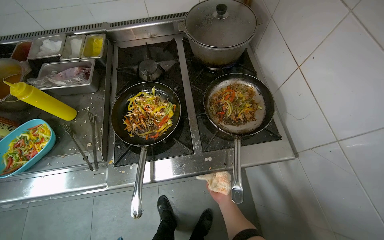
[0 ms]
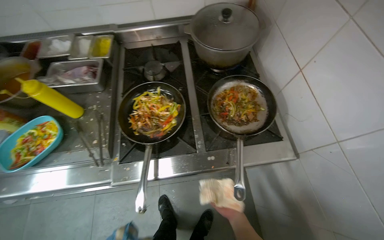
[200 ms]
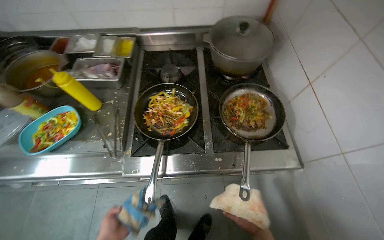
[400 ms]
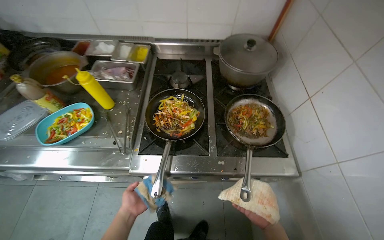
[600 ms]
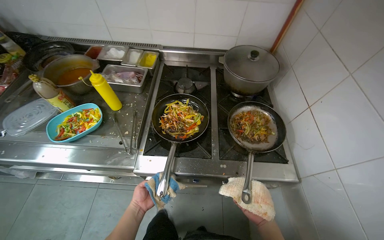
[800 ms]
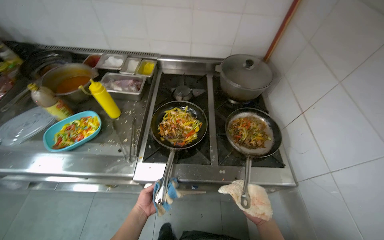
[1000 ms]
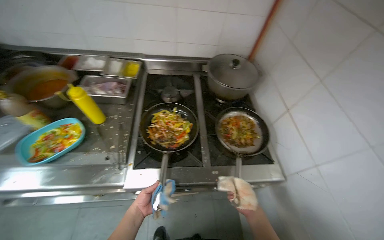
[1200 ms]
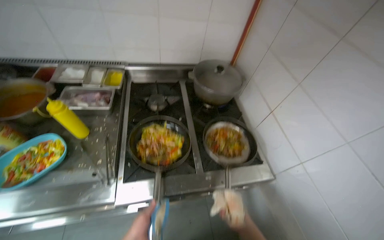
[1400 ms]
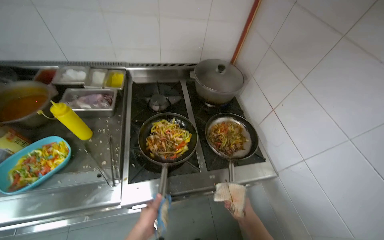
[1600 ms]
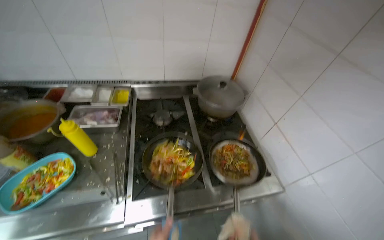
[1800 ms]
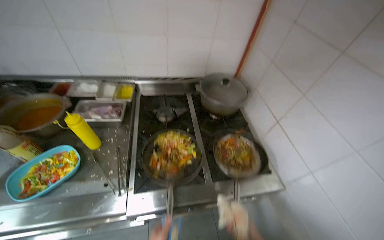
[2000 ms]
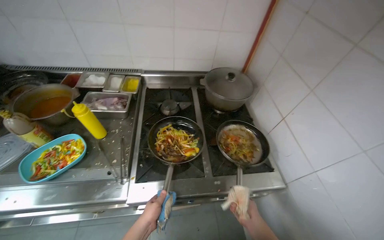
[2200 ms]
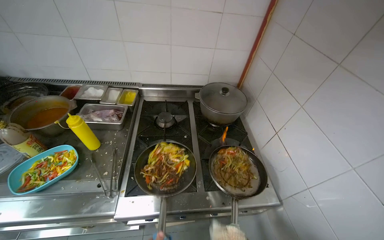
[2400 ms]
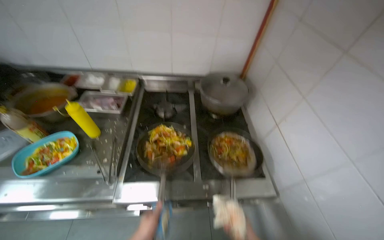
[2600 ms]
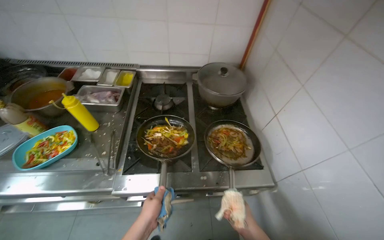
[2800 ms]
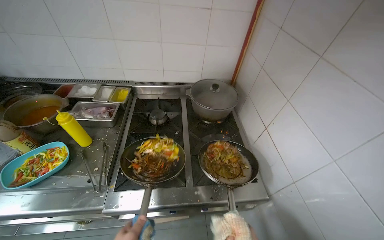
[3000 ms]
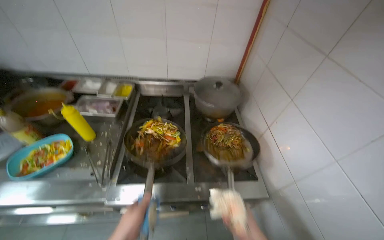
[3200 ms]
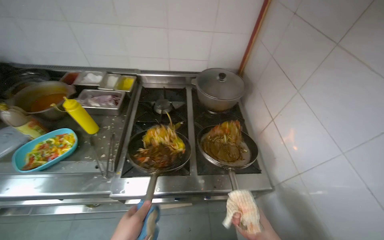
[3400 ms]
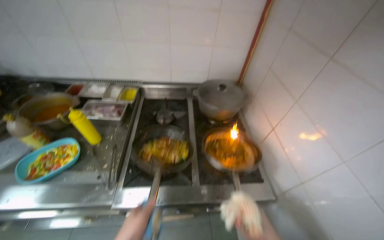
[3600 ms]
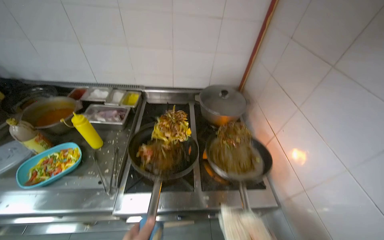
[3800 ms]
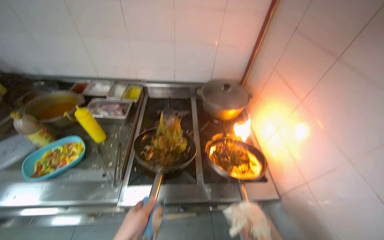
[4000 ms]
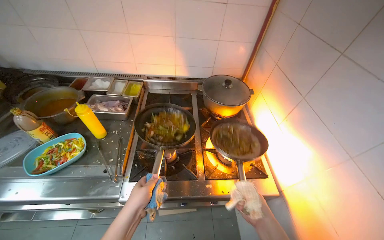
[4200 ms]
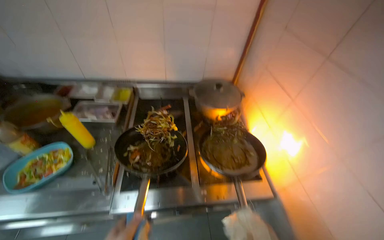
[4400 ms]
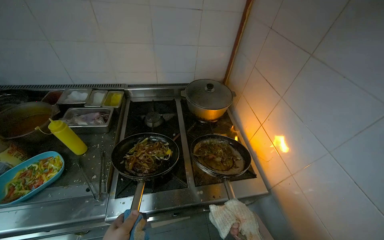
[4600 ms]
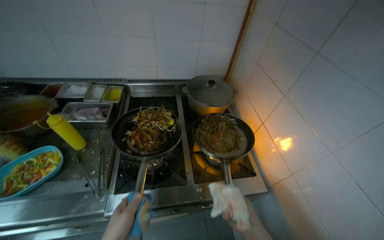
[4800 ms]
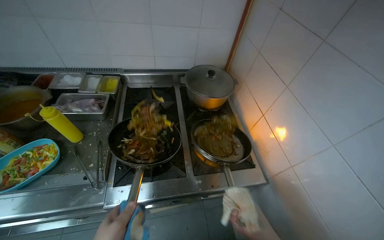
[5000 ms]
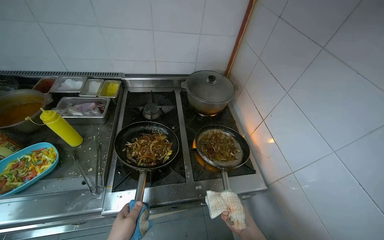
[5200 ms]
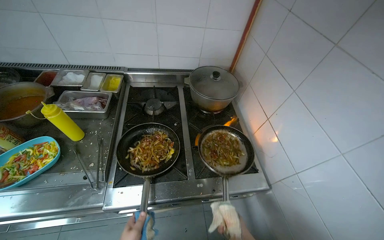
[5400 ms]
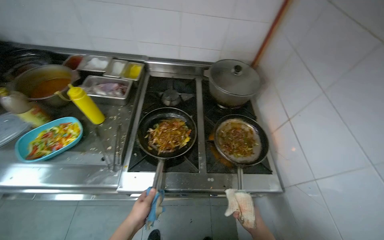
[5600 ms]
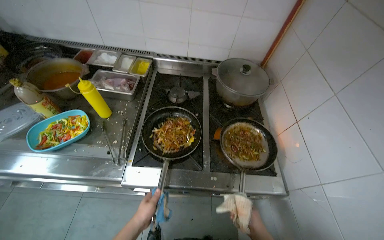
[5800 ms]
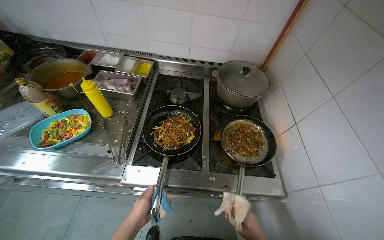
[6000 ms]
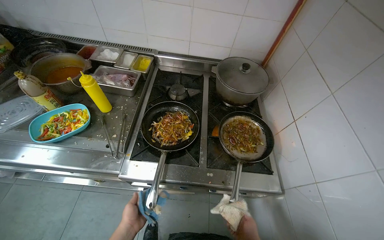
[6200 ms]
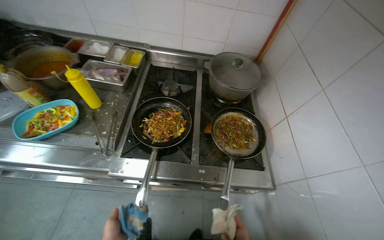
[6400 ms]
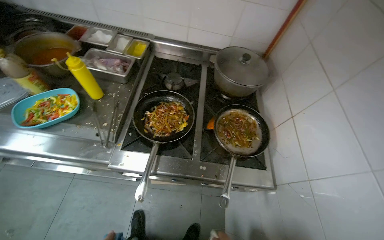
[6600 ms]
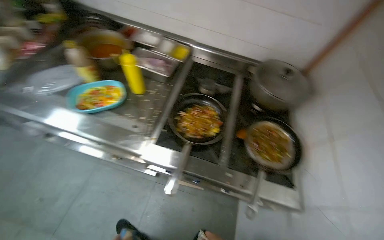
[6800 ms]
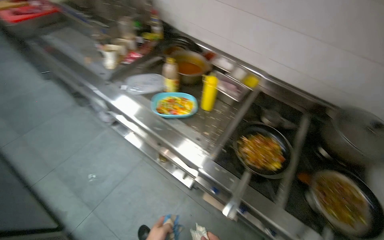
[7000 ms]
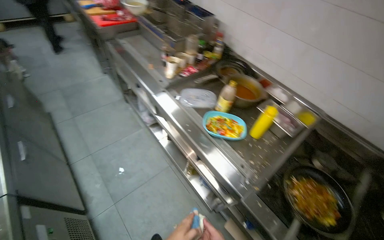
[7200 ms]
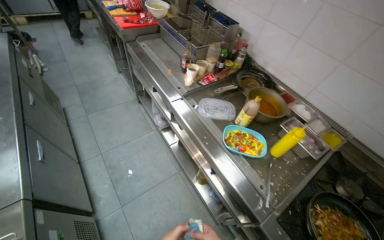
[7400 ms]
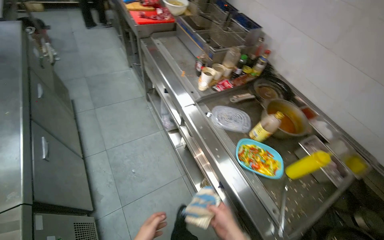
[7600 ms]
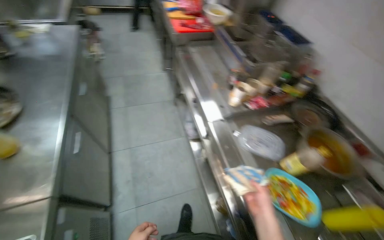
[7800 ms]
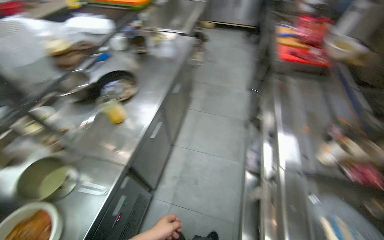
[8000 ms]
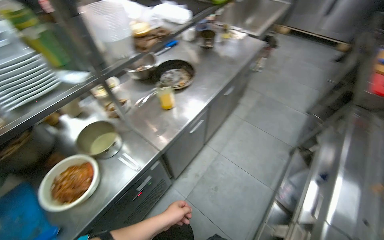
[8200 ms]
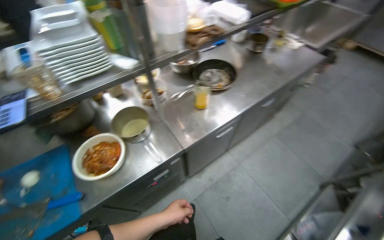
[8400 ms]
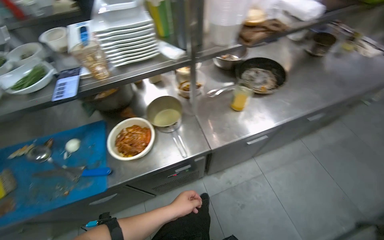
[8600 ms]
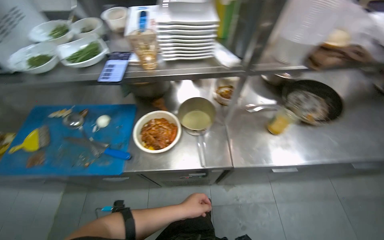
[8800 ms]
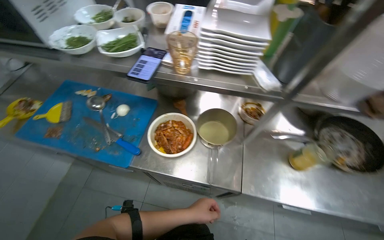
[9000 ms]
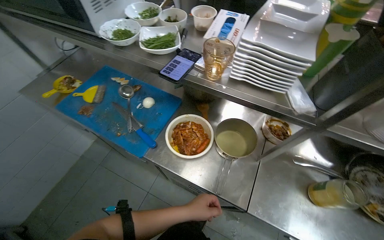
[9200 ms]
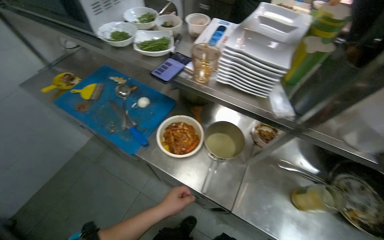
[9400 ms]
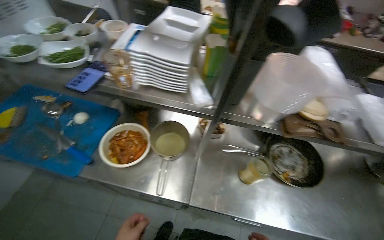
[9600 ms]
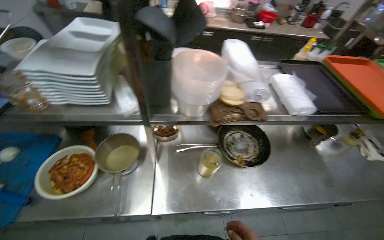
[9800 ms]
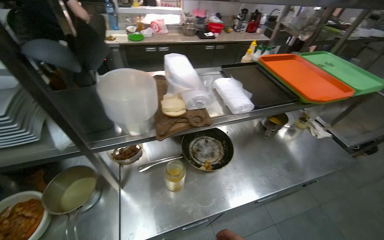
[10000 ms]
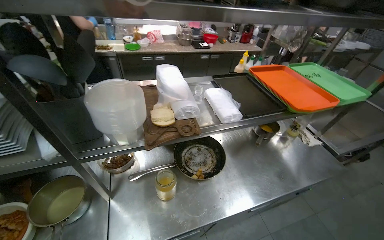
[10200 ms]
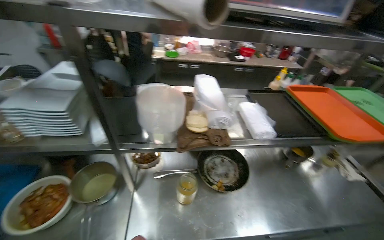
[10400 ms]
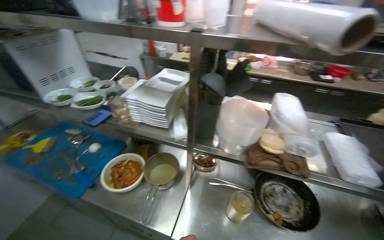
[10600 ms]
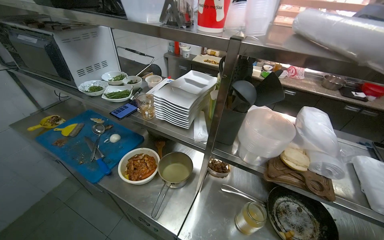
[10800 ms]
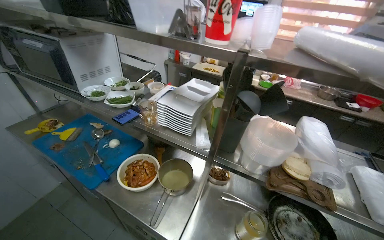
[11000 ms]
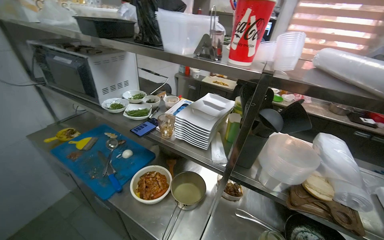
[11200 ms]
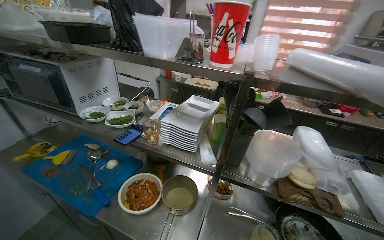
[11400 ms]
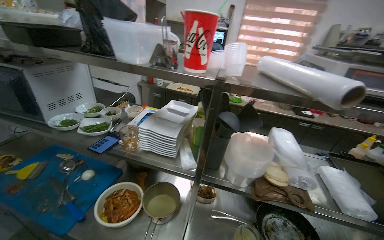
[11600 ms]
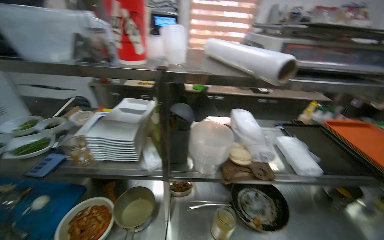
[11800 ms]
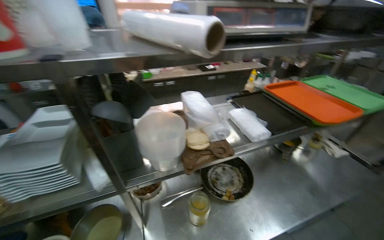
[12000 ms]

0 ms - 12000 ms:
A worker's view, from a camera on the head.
Job: cooking food.
The whole recording: Stir-frying ingredients in pans. The worker adds chopped meat, sauces, and seasoning to pans, then stir-fries the ingredients.
0 ms - 1600 ms: The right hand goes nearer and farther, some 15 cm each way, reversing 2 times.
4400 ms - 6000 ms: The head turns to the left by roughly 20 degrees.
6000 ms - 7600 ms: The wearer moves about 60 cm. The head rotates approximately 55 degrees to the left.
7600 ms - 9000 ms: The head rotates approximately 130 degrees to the left.
9000 ms - 10400 ms: The camera travels roughly 40 cm. The head turns to the right by approximately 20 degrees. The view tips upward by approximately 15 degrees.

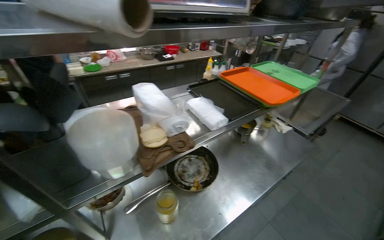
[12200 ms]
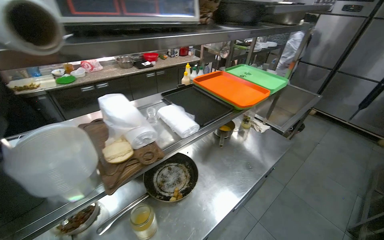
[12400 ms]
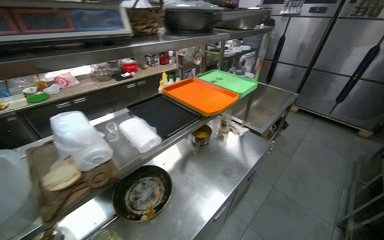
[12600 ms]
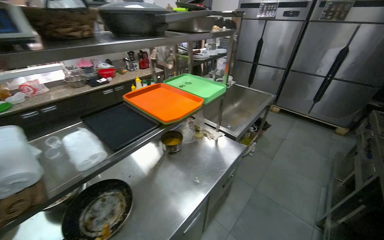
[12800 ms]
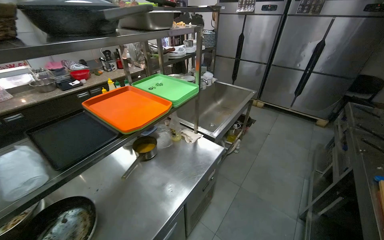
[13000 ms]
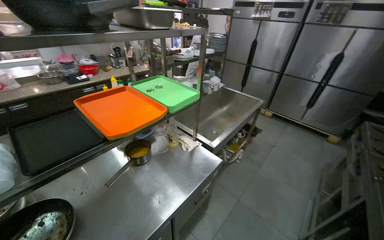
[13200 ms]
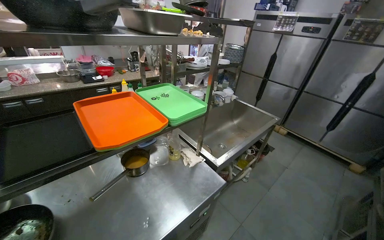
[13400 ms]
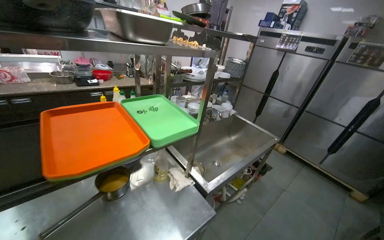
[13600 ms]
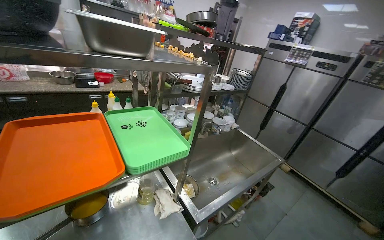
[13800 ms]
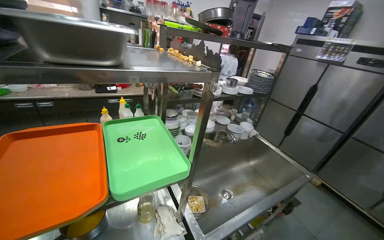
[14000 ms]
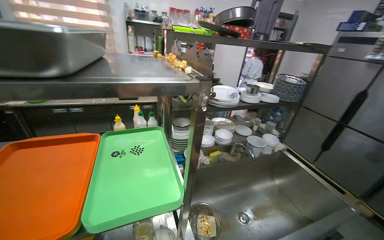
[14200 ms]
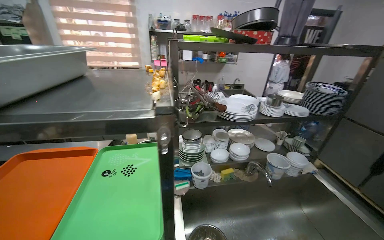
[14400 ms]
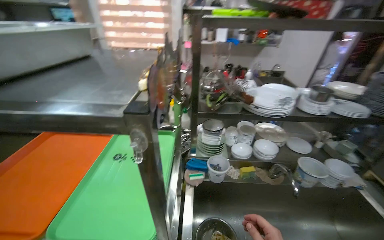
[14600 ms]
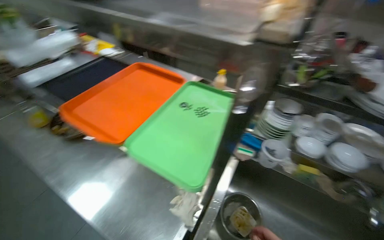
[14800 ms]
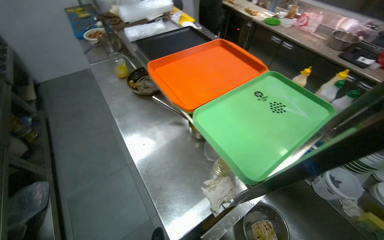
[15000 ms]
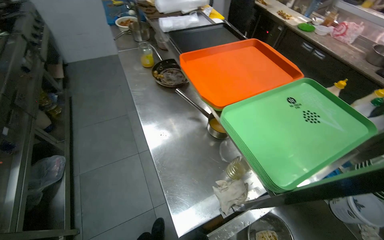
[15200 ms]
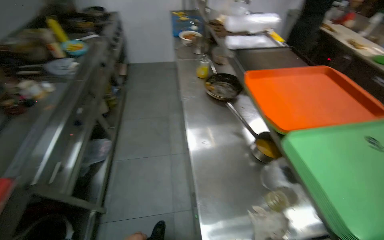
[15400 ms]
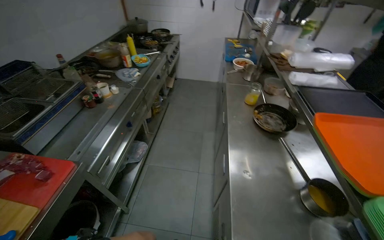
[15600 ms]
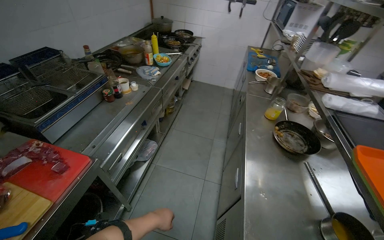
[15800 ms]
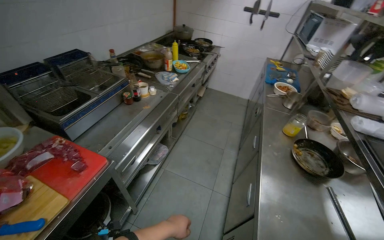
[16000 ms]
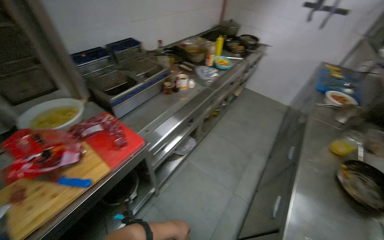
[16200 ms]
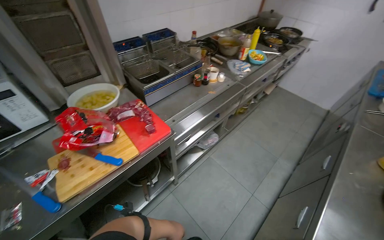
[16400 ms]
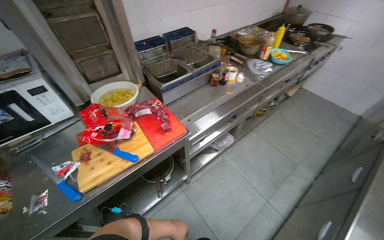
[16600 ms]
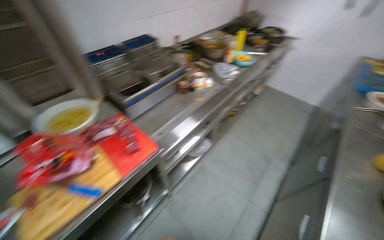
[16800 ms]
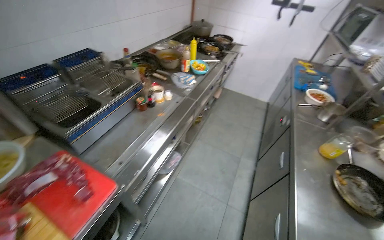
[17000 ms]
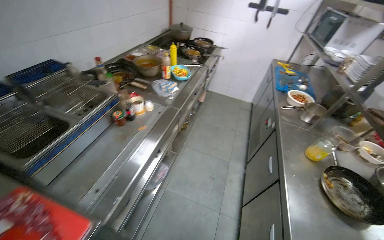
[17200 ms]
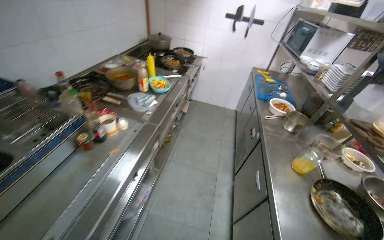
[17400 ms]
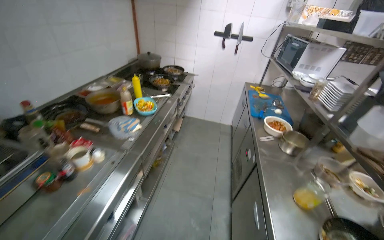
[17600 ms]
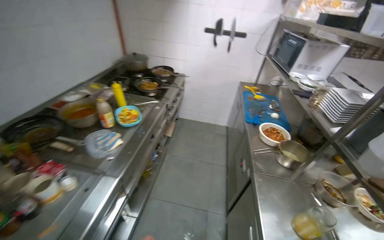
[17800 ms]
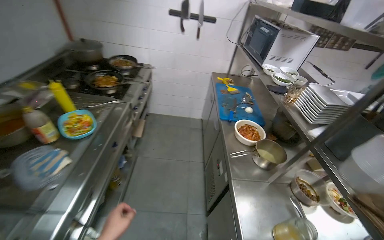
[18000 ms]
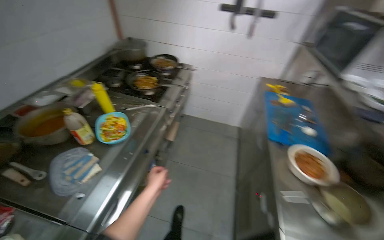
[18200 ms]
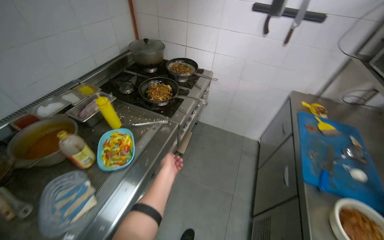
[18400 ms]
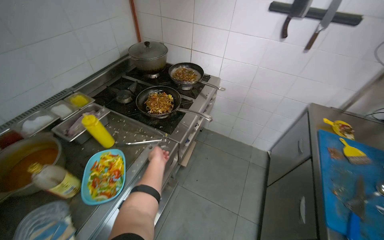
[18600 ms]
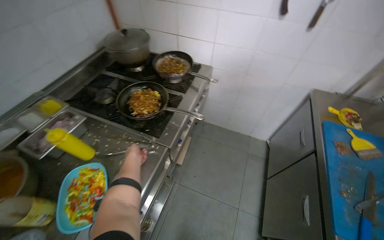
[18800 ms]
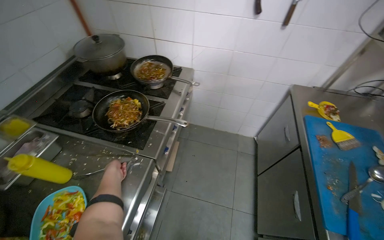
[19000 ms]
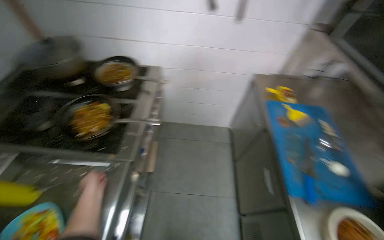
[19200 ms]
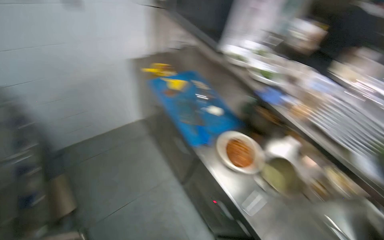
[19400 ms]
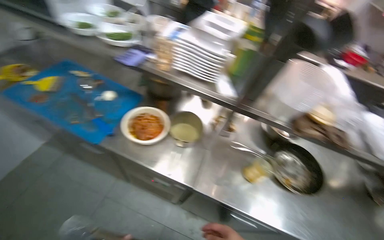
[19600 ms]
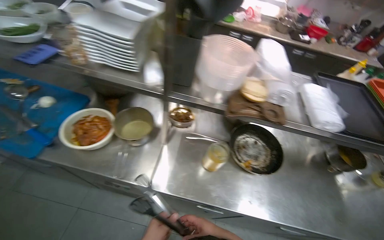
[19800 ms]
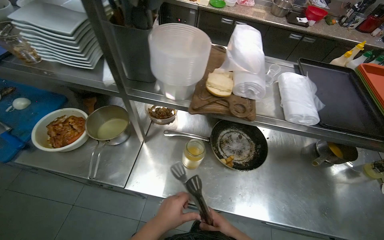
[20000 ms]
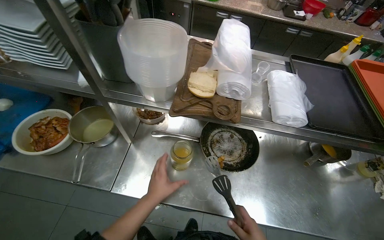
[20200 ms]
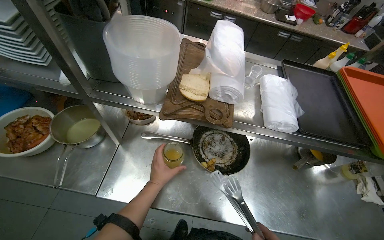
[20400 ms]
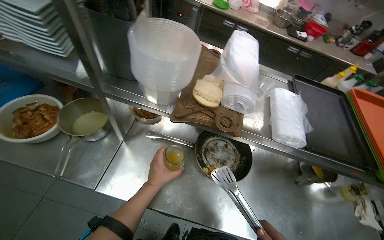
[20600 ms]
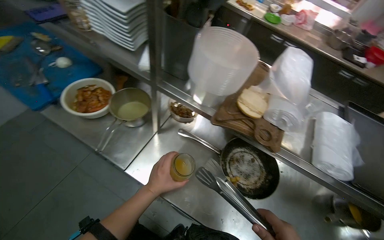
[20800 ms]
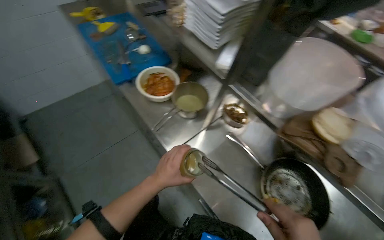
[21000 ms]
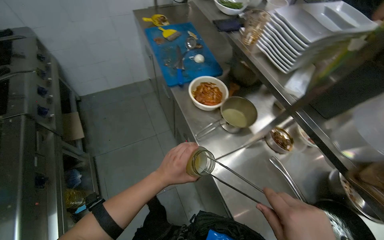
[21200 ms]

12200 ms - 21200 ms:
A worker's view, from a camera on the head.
Job: cooking food.
The whole recording: Stir-frying ingredients in pans. The worker adds chopped meat, sauces, and seasoning to pans, then stir-fries the ingredients.
12200 ms - 13800 ms: The camera travels roughly 90 cm. The view tips upward by approximately 10 degrees.
13800 ms - 15200 ms: The head rotates roughly 100 degrees to the left. The wearer looks roughly 20 degrees further downward.
15200 ms - 16600 ms: The wearer moves some 40 cm. The wearer looks roughly 75 degrees further to the left.
16600 ms - 18200 ms: The camera travels about 1 m. The head rotates some 40 degrees to the right.
18200 ms - 19800 ms: The head turns to the right by approximately 90 degrees. The camera pitches downward, by some 25 degrees.
19800 ms - 21200 ms: The head rotates about 55 degrees to the left.
